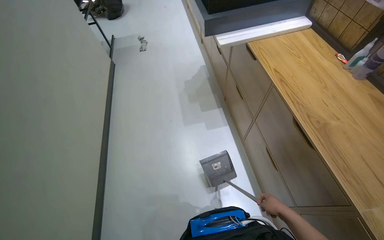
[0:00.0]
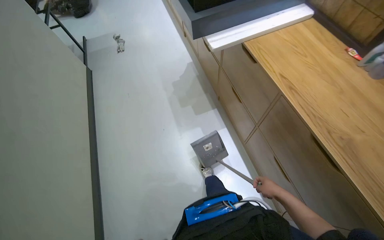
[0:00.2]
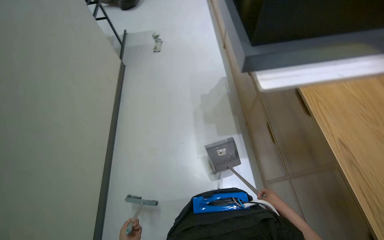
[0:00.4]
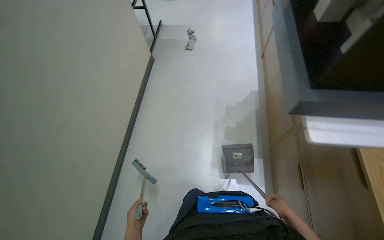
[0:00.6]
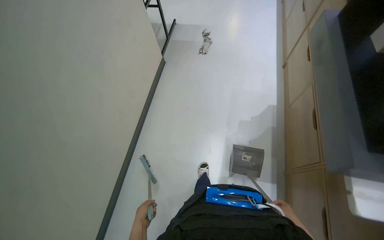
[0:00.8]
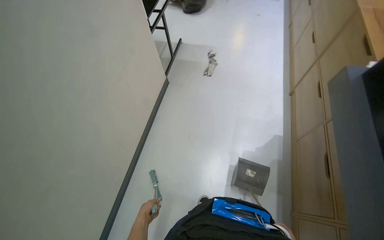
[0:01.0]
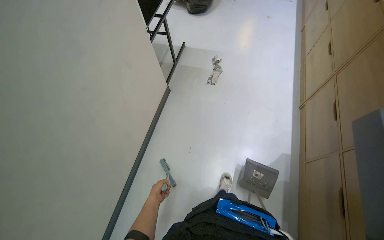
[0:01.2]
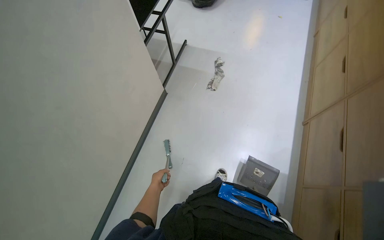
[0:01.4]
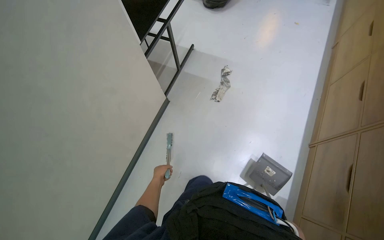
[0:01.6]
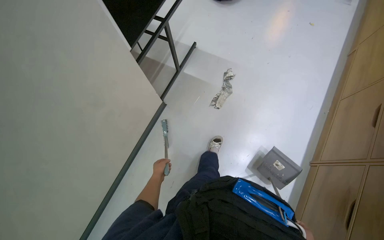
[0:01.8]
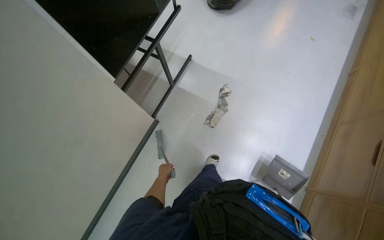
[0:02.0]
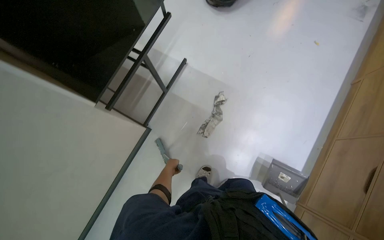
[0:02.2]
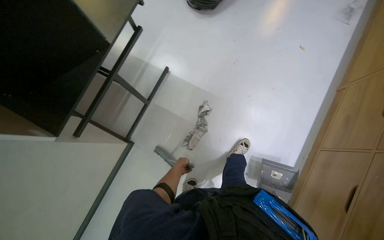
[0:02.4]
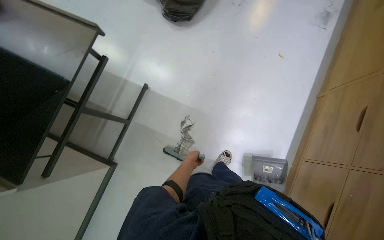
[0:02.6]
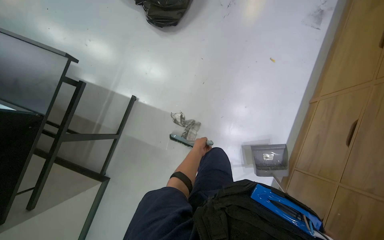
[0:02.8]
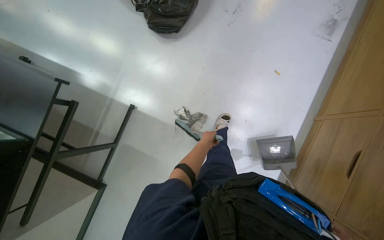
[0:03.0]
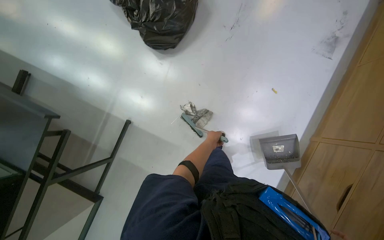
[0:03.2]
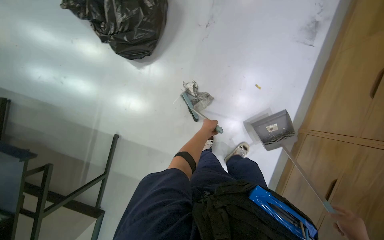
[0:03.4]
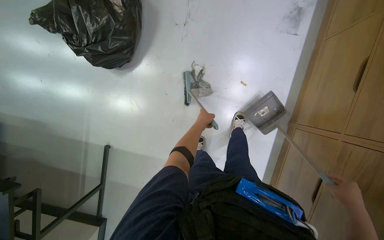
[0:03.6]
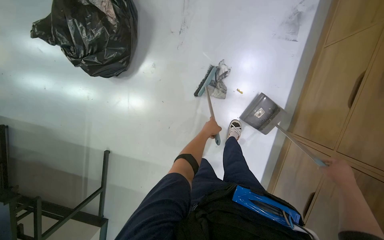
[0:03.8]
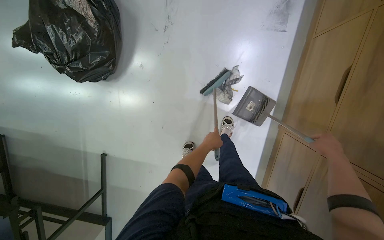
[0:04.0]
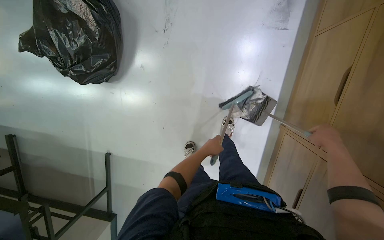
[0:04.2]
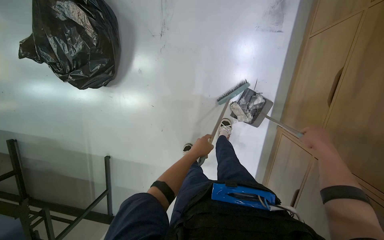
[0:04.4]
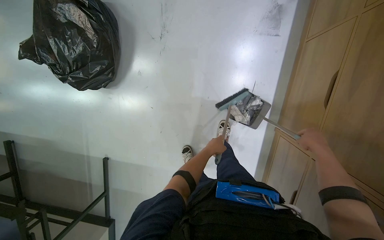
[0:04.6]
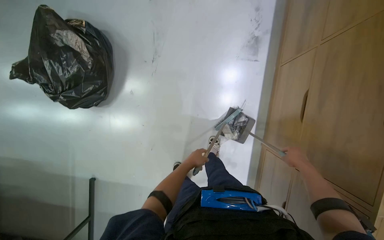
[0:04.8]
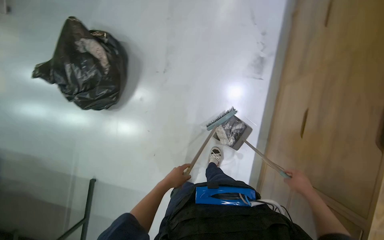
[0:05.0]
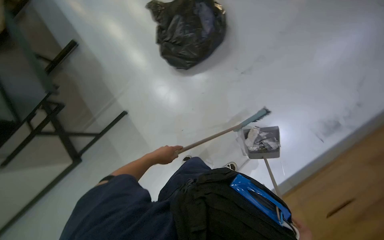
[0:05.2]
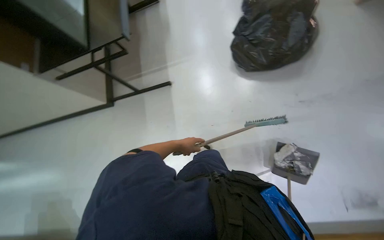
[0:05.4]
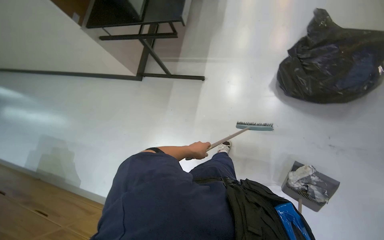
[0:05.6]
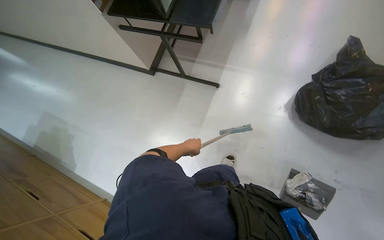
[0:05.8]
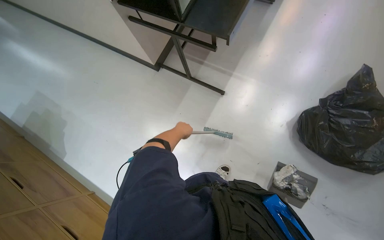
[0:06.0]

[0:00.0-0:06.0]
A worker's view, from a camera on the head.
Job: sweeping floor.
The whole recording: Sweeping and collecting debris. The worker sweeps the floor and collects debris with a broom and dustpan.
0:00.0 to 0:01.6: The head travels some 1.5 m. The head rotates some 30 degrees to the left.
0:01.6 to 0:03.0: The head travels about 1.5 m. The view tilts roughly 15 degrees downward.
0:03.0 to 0:04.4: The head travels roughly 80 cm. The wearer looks approximately 15 degrees further downward.

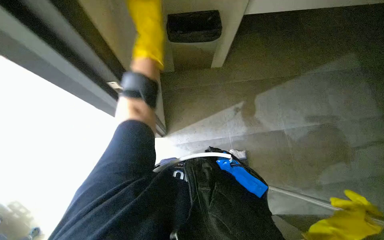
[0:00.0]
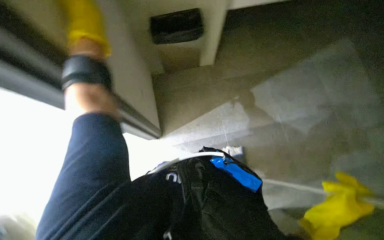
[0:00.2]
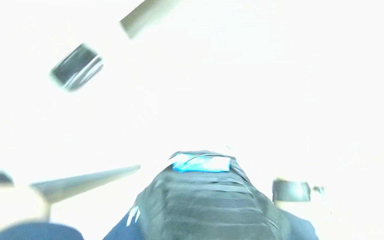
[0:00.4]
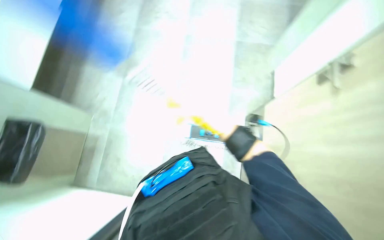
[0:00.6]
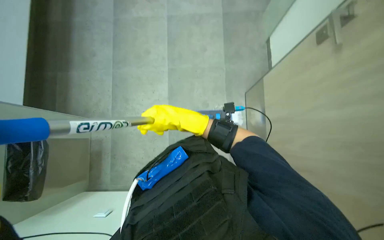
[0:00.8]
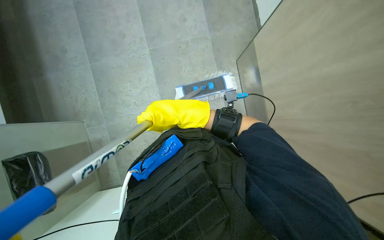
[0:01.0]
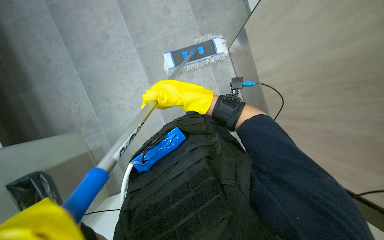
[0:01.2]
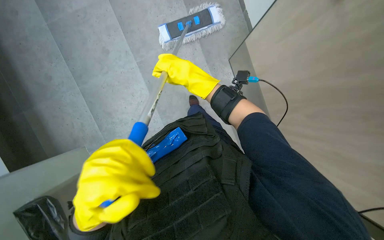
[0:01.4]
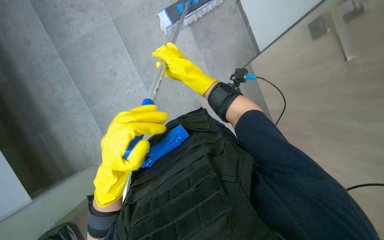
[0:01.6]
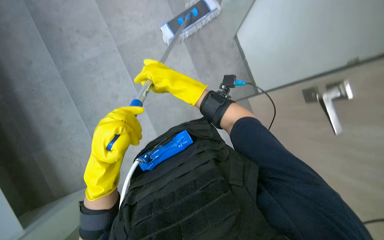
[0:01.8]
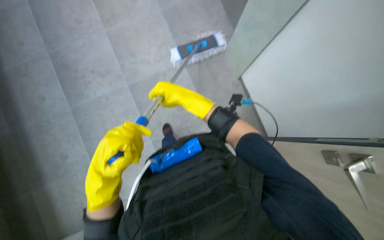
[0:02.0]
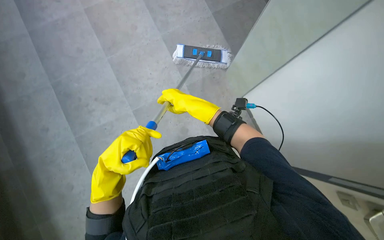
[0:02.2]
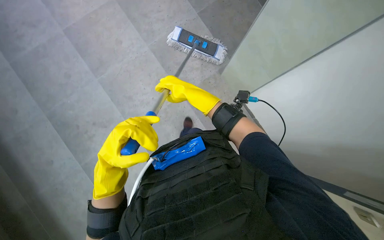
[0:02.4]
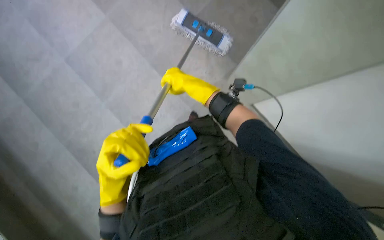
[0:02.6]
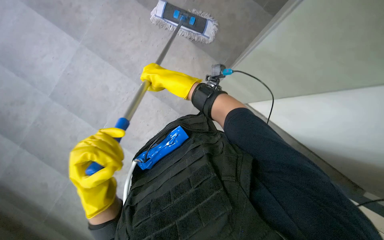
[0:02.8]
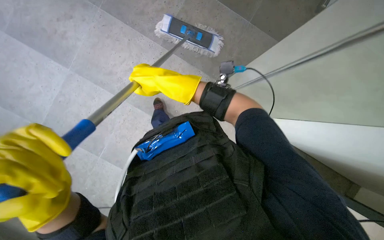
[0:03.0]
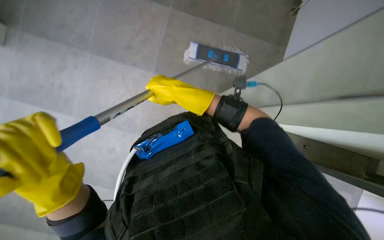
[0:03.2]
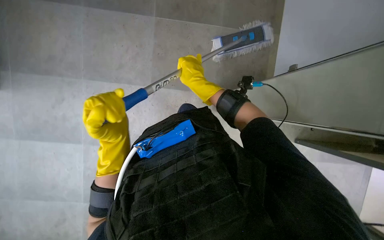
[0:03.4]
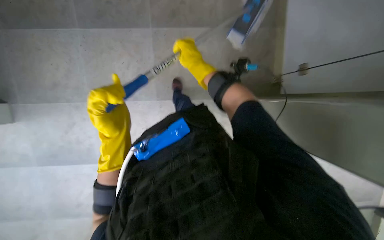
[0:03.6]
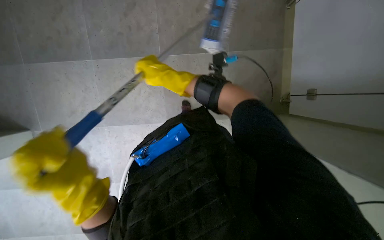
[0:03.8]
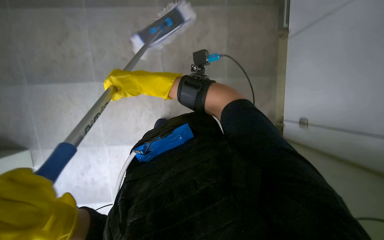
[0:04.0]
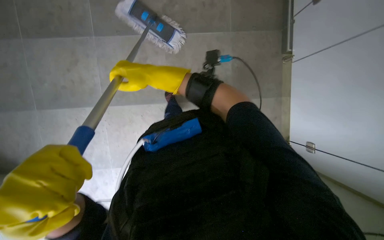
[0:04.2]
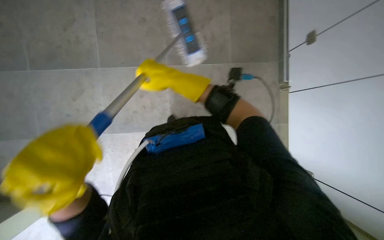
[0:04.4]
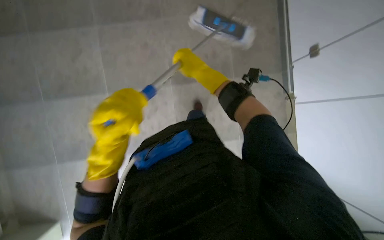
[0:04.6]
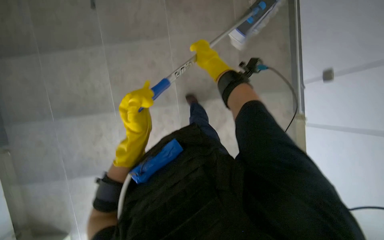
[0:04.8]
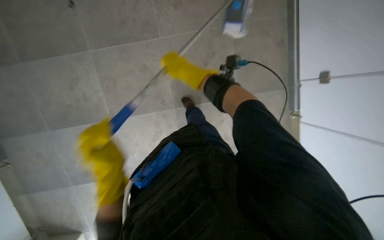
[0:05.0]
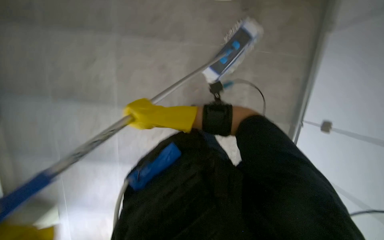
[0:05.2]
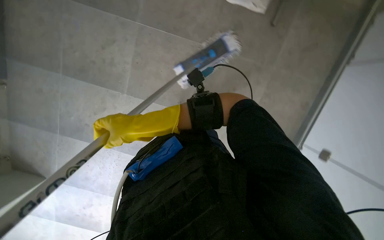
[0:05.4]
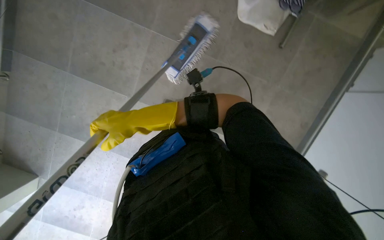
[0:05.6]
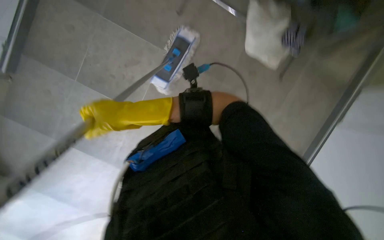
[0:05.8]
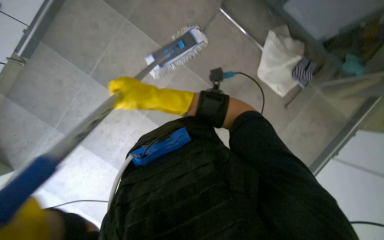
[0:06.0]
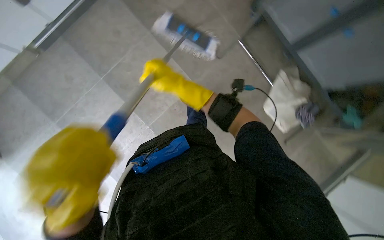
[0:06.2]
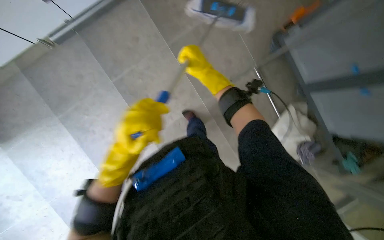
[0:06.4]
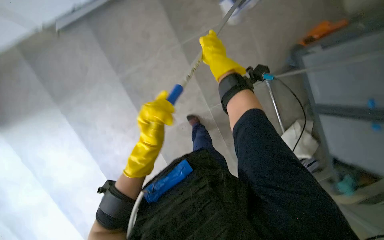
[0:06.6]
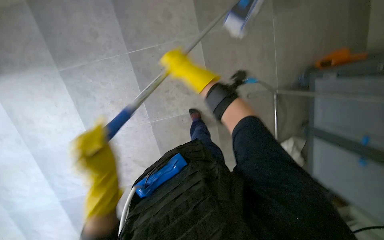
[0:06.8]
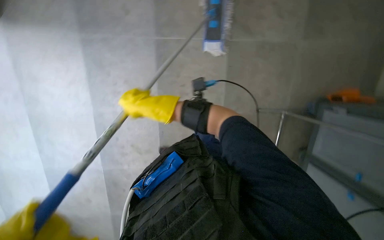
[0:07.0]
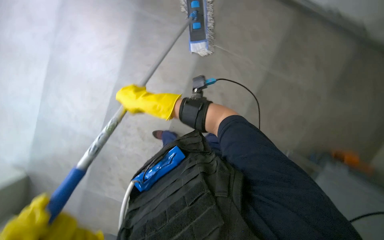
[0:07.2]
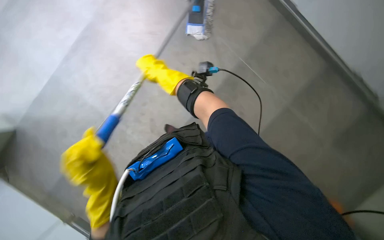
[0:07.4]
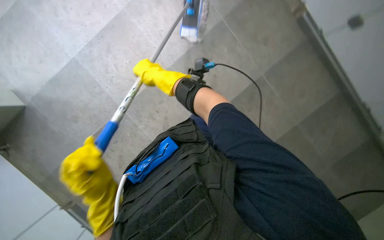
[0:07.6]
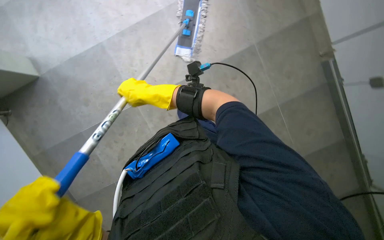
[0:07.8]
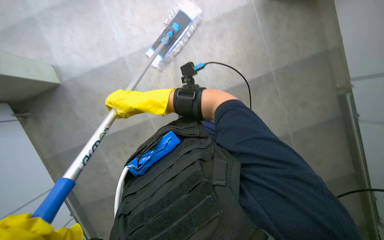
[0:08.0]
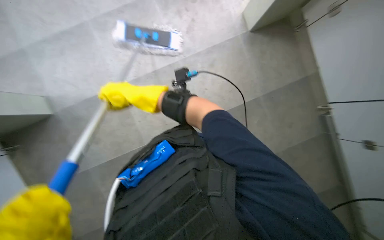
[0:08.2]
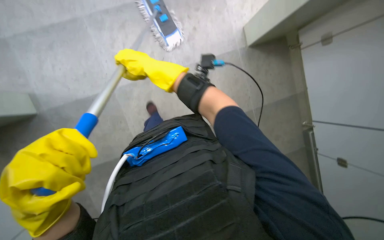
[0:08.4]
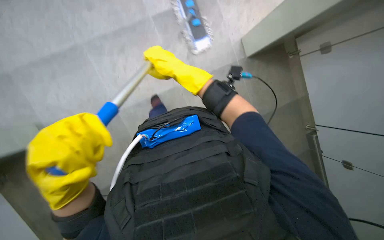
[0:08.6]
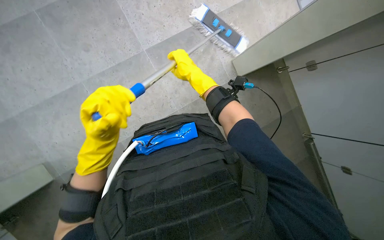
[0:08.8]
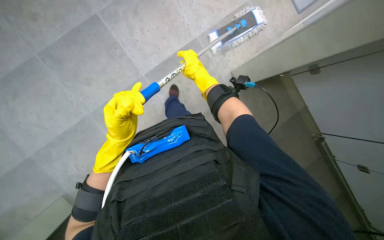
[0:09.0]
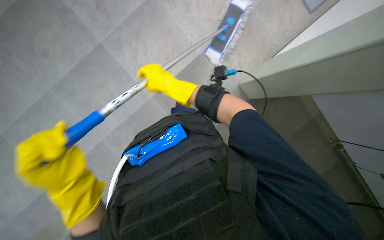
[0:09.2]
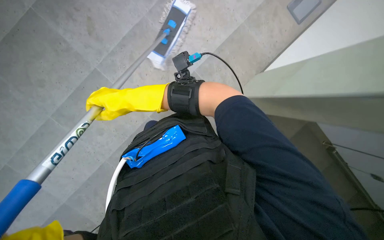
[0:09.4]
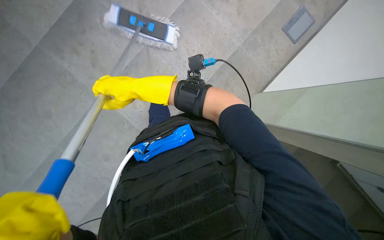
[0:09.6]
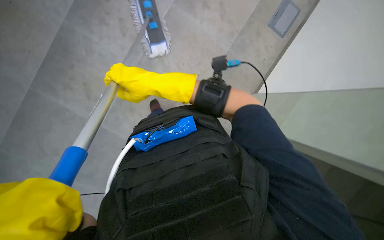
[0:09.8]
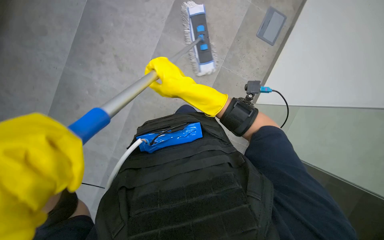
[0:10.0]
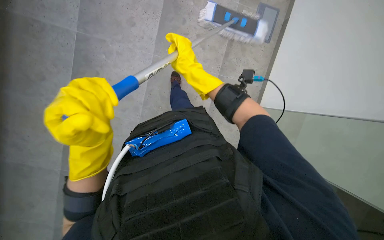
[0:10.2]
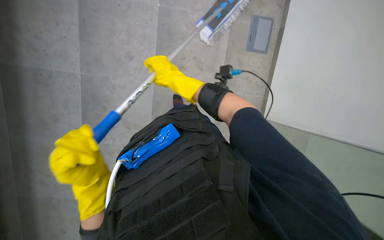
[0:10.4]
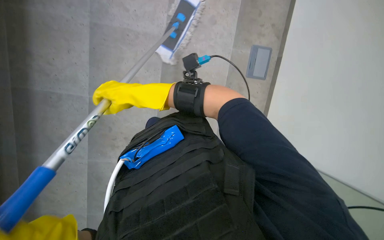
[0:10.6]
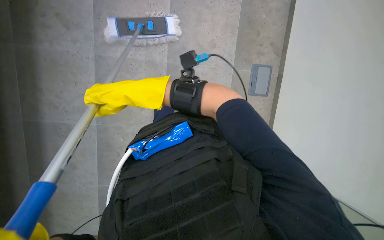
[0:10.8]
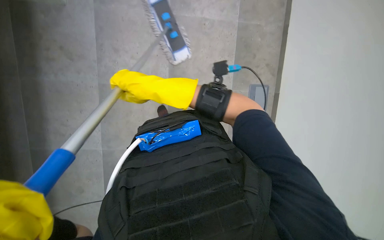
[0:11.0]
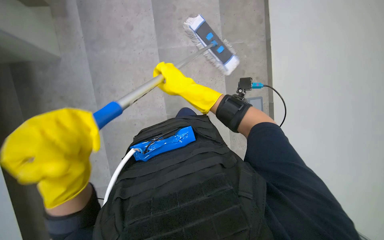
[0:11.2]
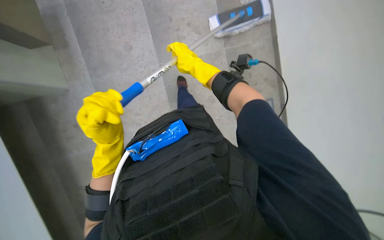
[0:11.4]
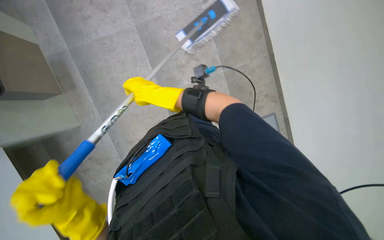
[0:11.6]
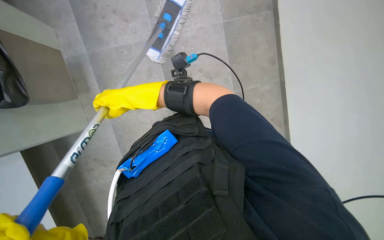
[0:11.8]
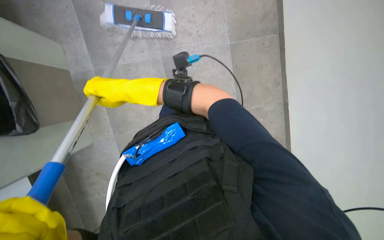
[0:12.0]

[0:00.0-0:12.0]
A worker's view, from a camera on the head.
Job: mopping floor.
The whole recording: Mopping tiled floor. The worker mops the tiled floor with a long-handled mop.
0:00.0 to 0:01.6: The camera travels roughly 60 cm. The view tilts approximately 25 degrees downward. Everything in view rotates some 60 degrees counterclockwise.
0:03.0 to 0:04.4: The right hand travels to the right and back again, roughly 10 cm each way. The left hand reaches roughly 10 cm up the picture, then returns.
0:04.4 to 0:06.0: The view tilts some 20 degrees upward. The right hand reaches roughly 15 cm to the right, then returns.
0:06.0 to 0:07.6: The wearer moves about 40 cm.
0:09.0 to 0:10.4: The right hand travels to the left and back again, some 20 cm each way.
0:10.4 to 0:12.0: The camera pitches upward, by some 30 degrees. The right hand swings left and right, approximately 25 cm each way, with 2 reversals.

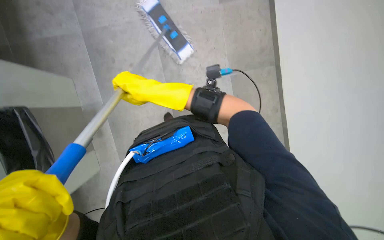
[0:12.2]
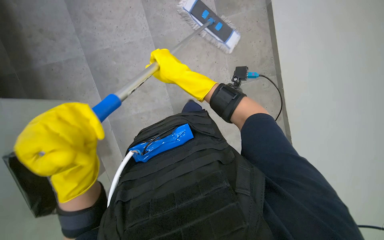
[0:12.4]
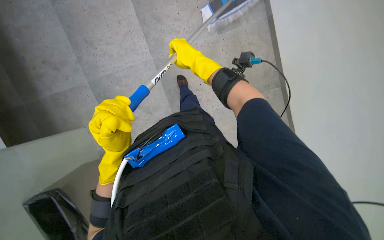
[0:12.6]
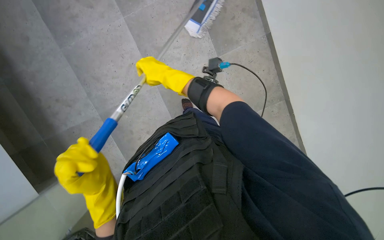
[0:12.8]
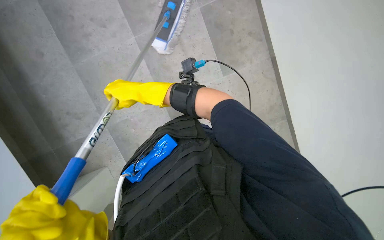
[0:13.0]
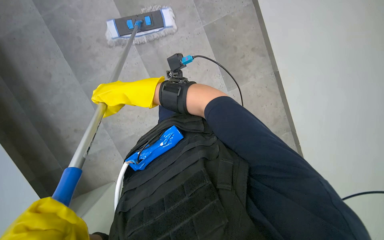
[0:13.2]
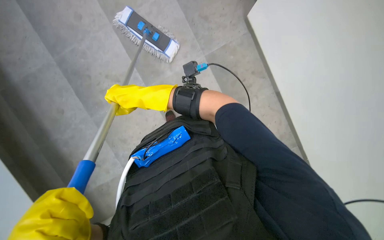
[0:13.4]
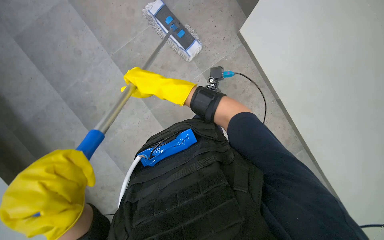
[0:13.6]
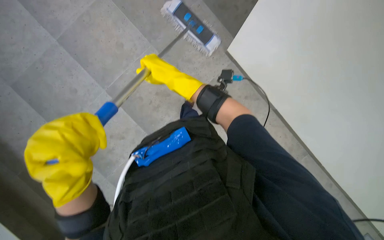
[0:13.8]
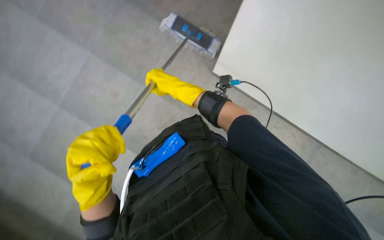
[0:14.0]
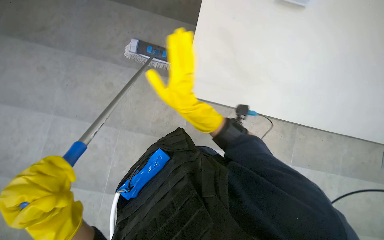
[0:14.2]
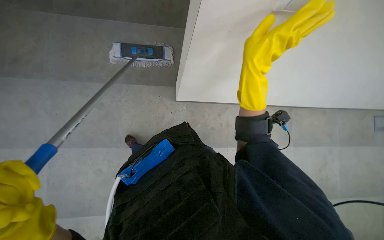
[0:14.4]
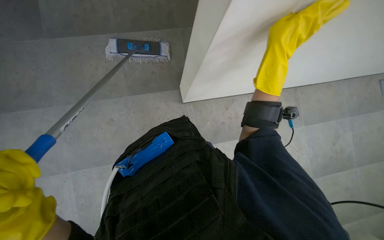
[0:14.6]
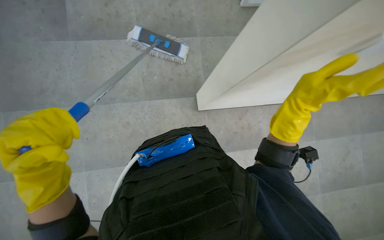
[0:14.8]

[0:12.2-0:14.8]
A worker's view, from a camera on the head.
Job: mopping floor.
The whole recording: Mopping tiled floor. The worker mops the tiled floor with a long-handled mop.
0:12.2 to 0:13.4: The right hand shifts roughly 10 cm farther from the camera, and goes to the right and returns, roughly 10 cm each way.
0:13.4 to 0:14.8: The wearer looks roughly 15 degrees further upward. The scene rotates counterclockwise by about 40 degrees.
